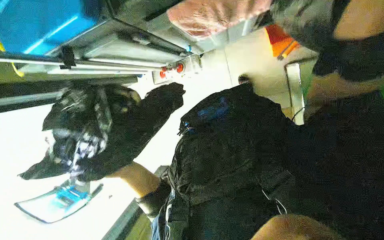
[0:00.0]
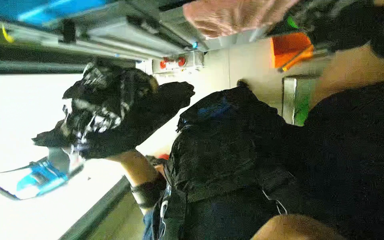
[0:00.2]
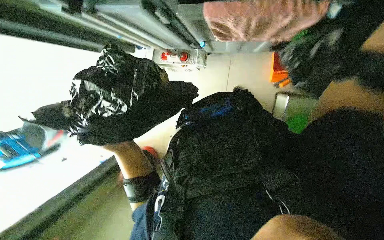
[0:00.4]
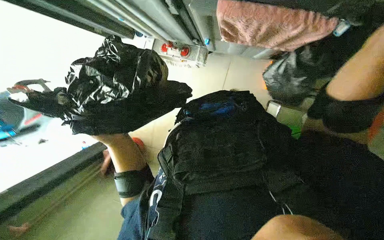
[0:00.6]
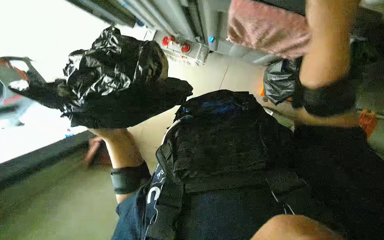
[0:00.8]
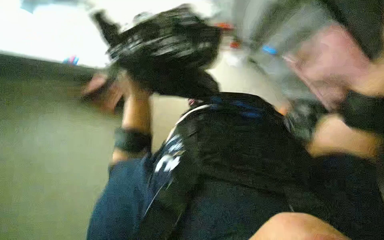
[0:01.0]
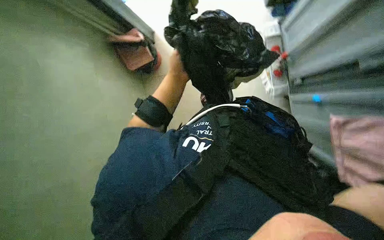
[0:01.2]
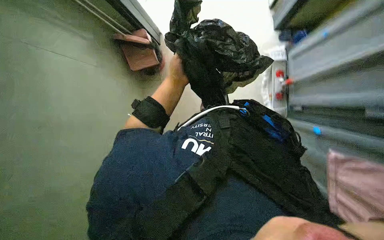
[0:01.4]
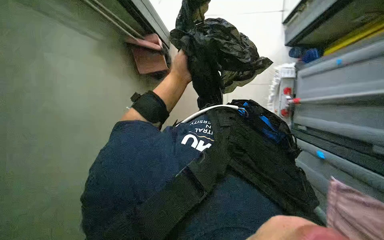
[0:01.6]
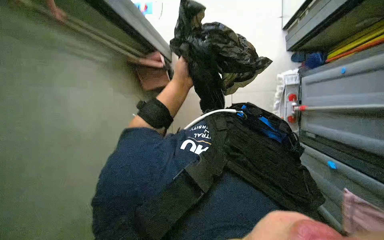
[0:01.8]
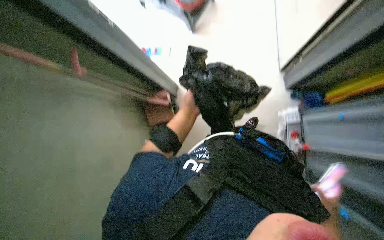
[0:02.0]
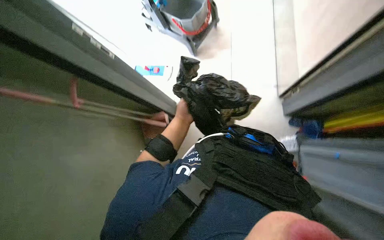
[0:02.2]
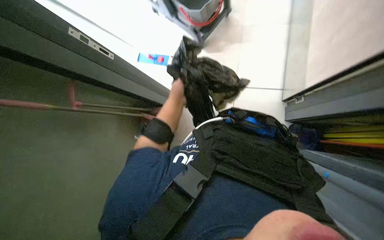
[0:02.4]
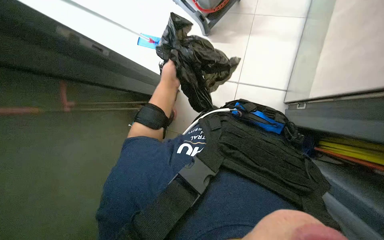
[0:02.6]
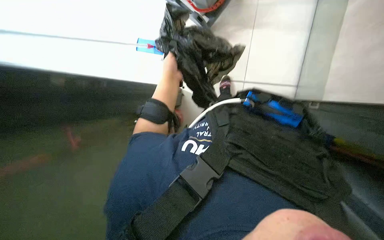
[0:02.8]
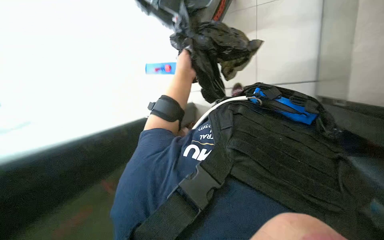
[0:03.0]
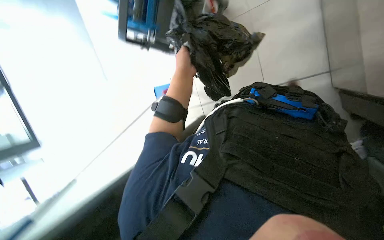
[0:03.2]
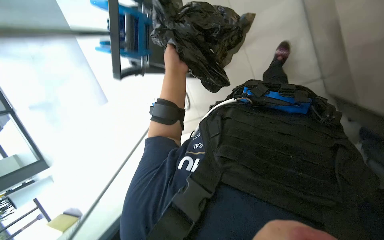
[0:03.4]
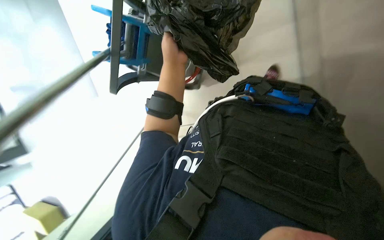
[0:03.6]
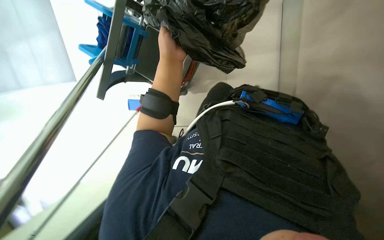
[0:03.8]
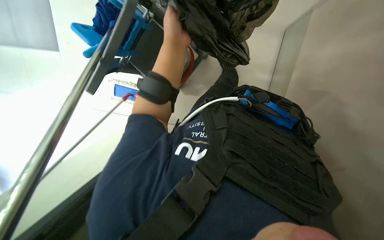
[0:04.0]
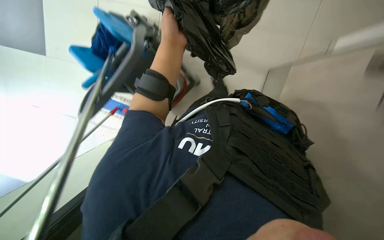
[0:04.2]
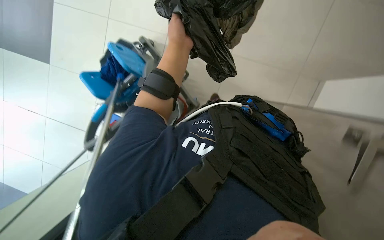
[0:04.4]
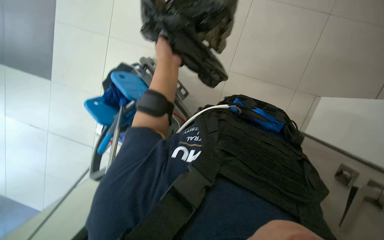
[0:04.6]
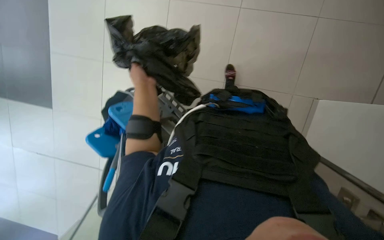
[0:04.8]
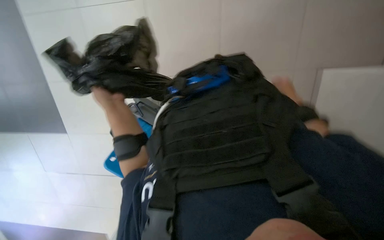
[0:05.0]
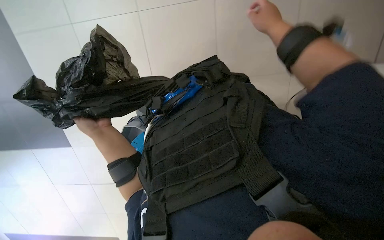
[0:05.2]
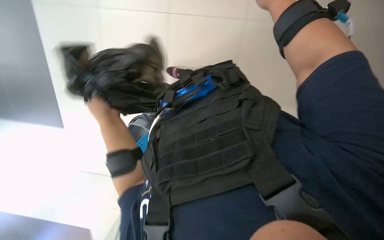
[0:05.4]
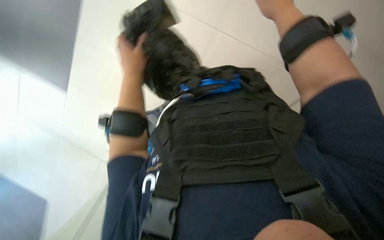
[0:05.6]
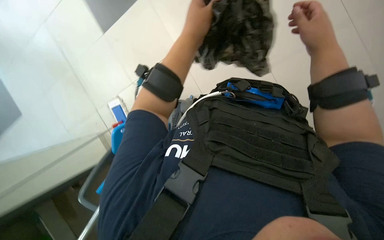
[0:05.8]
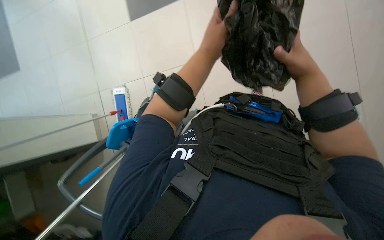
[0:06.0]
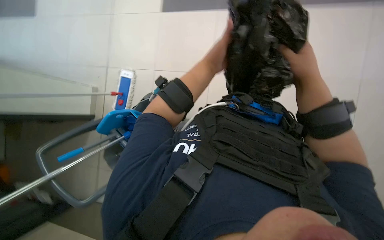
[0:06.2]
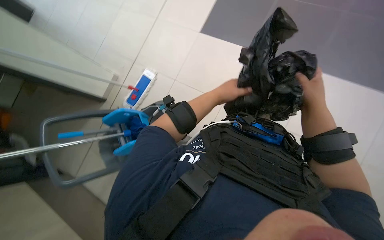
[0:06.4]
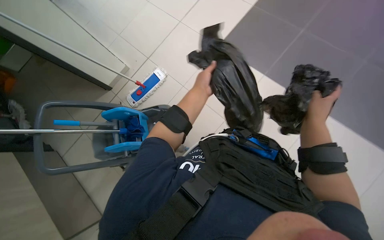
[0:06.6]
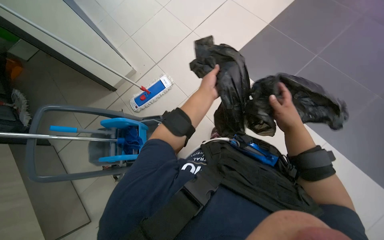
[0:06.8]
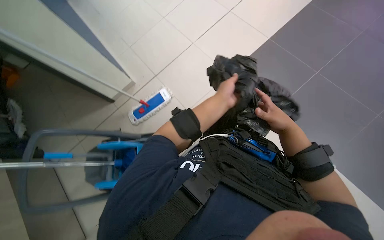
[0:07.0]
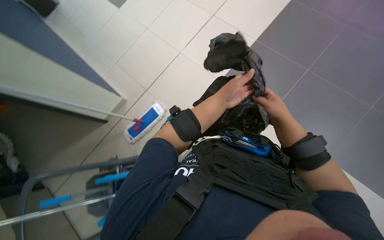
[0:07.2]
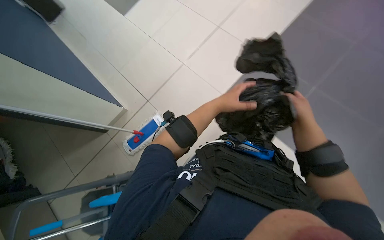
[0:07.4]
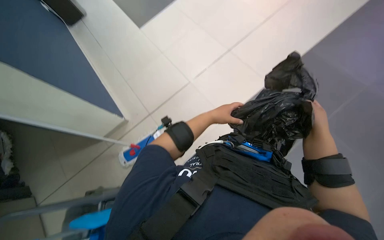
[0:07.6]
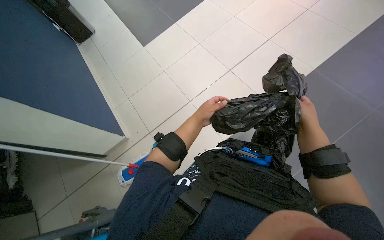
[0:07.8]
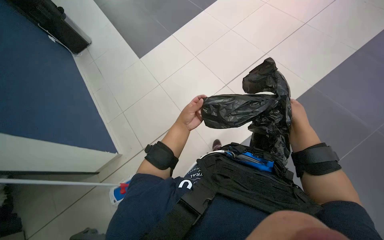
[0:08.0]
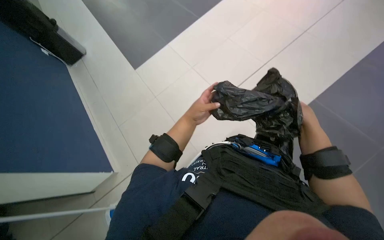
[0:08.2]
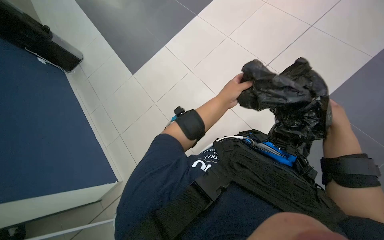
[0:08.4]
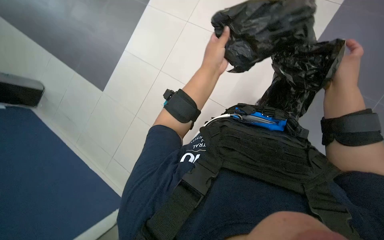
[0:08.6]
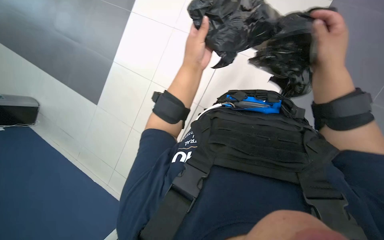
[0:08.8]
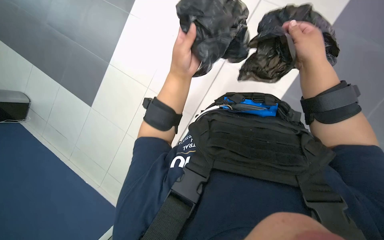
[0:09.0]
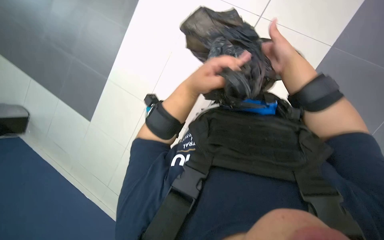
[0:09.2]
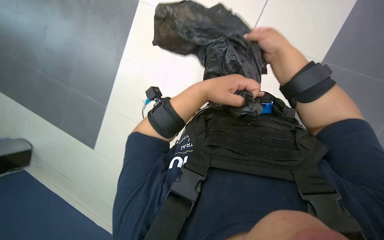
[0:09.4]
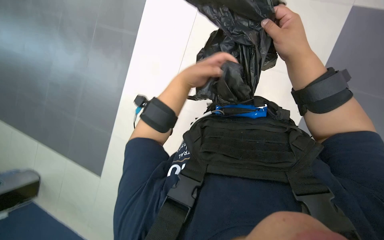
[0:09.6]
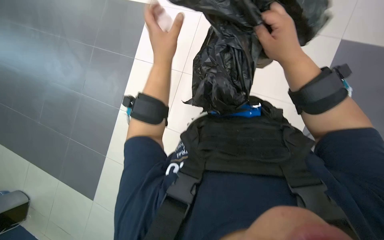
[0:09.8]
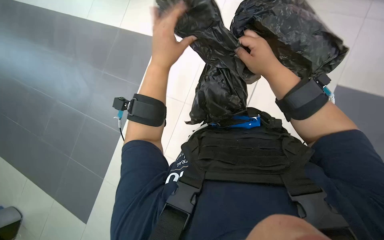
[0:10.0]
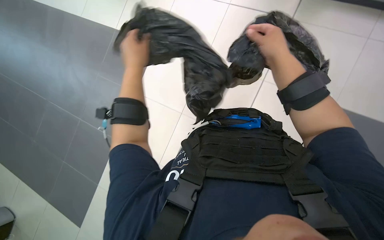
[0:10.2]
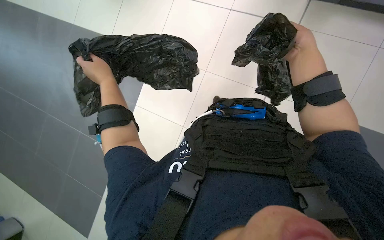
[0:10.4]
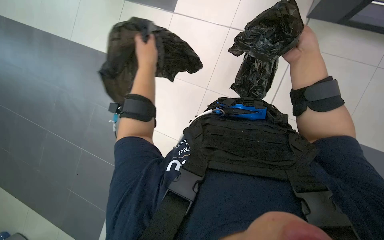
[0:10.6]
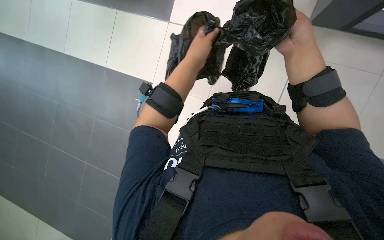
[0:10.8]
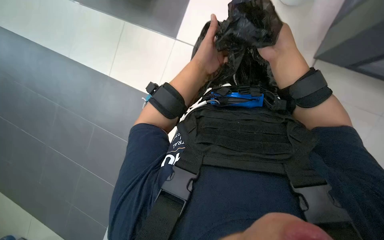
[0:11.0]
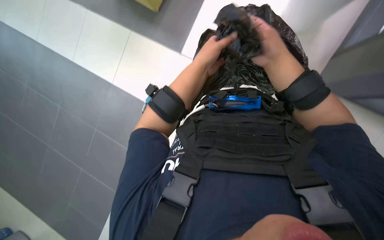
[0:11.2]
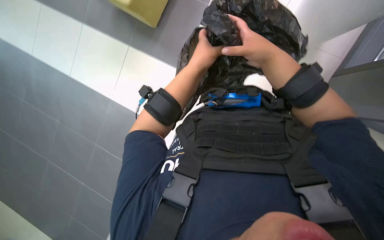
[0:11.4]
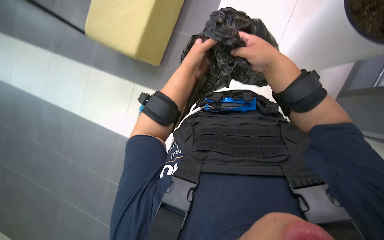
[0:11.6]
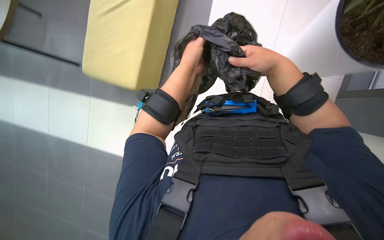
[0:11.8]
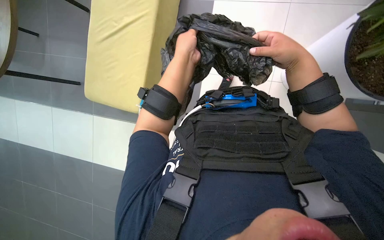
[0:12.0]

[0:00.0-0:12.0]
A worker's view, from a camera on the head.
Job: managing trash.
The whole recording: Replacing and filling trash bags. The worker replaces trash bags in bins and fills them with items.
0:00.0 to 0:01.6: The scene turns approximately 60 degrees clockwise in the picture.
0:01.6 to 0:03.0: The view tilts some 25 degrees upward.
0:04.4 to 0:06.0: The camera pitches upward, by roughly 15 degrees.
0:06.0 to 0:07.6: The view tips upward by roughly 25 degrees. The left hand moves nearer and farther over approximately 15 cm, changing direction 2 times.
0:07.6 to 0:09.0: The right hand travels to the left by approximately 10 cm; the left hand goes some 10 cm up the picture.
0:09.0 to 0:10.4: The left hand heads to the left, covering roughly 25 cm.
0:10.4 to 0:12.0: The left hand goes about 30 cm to the right.

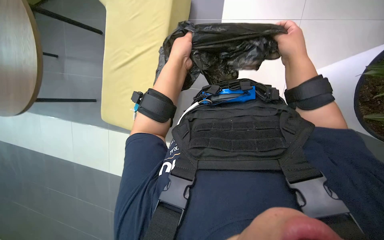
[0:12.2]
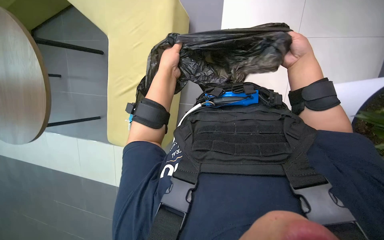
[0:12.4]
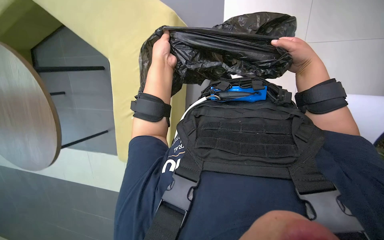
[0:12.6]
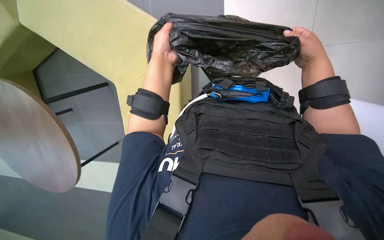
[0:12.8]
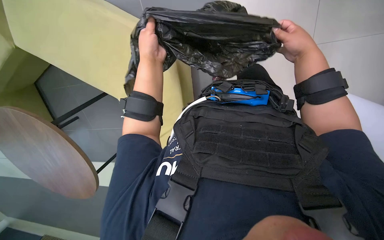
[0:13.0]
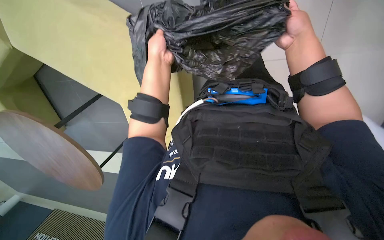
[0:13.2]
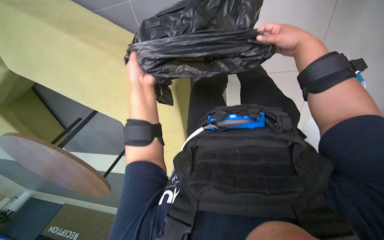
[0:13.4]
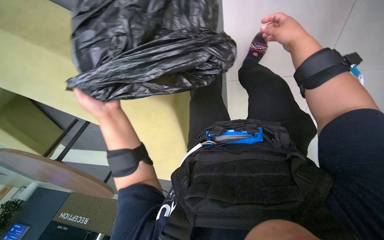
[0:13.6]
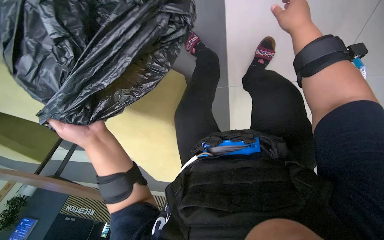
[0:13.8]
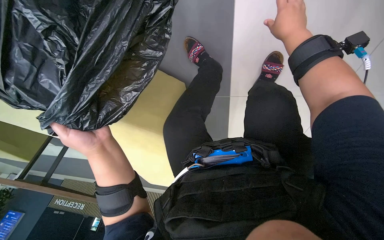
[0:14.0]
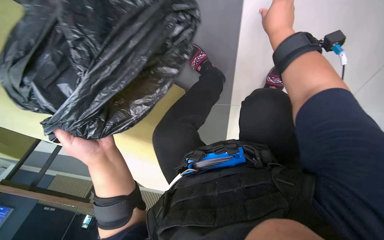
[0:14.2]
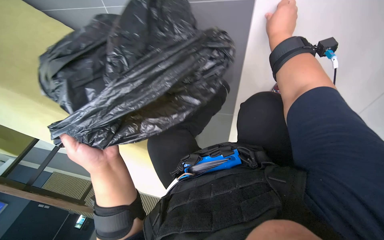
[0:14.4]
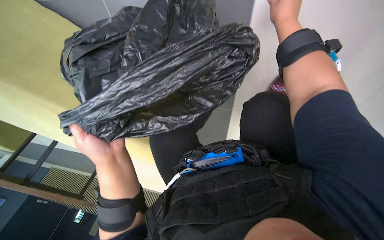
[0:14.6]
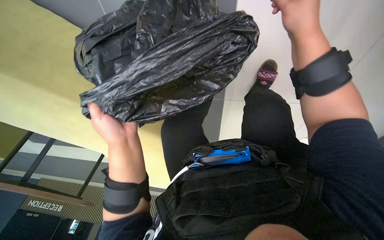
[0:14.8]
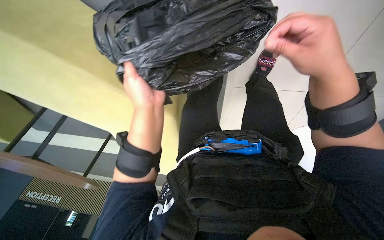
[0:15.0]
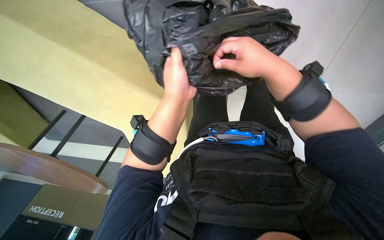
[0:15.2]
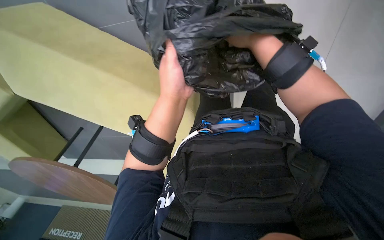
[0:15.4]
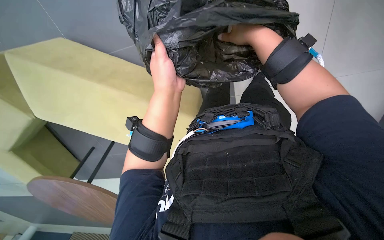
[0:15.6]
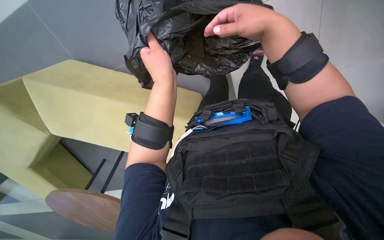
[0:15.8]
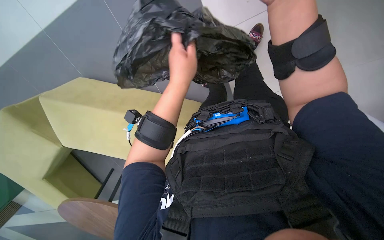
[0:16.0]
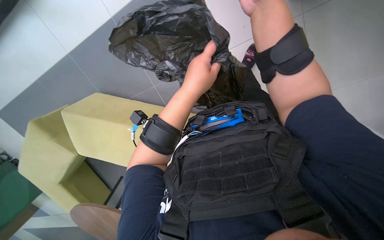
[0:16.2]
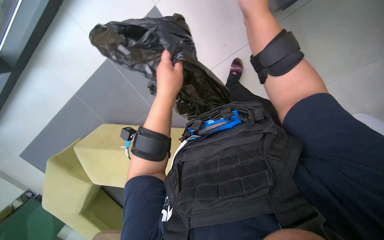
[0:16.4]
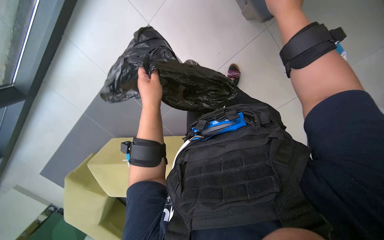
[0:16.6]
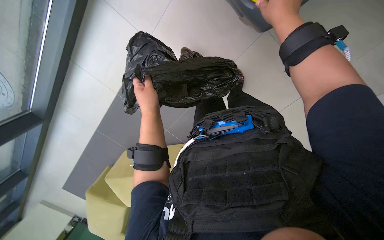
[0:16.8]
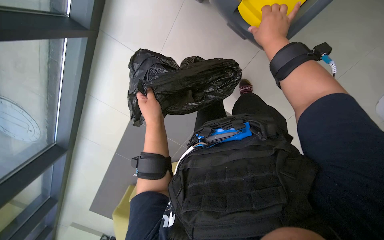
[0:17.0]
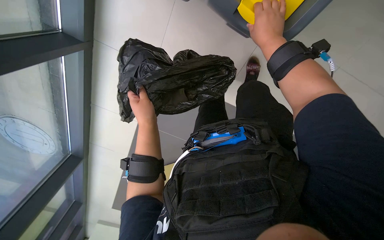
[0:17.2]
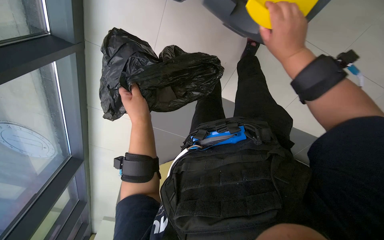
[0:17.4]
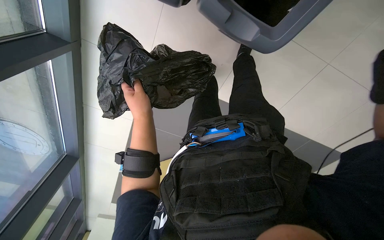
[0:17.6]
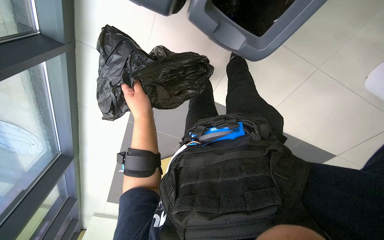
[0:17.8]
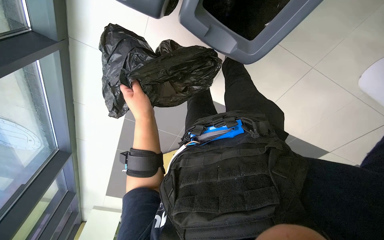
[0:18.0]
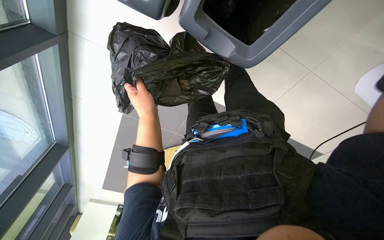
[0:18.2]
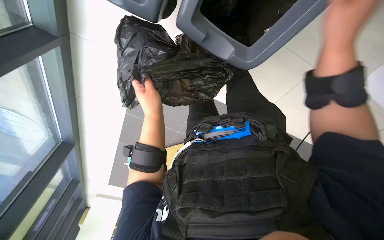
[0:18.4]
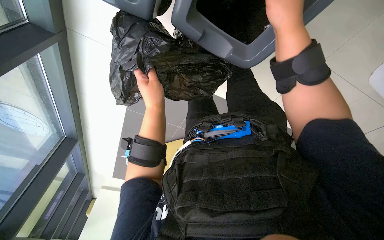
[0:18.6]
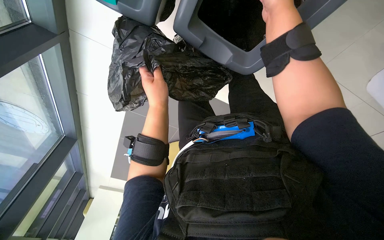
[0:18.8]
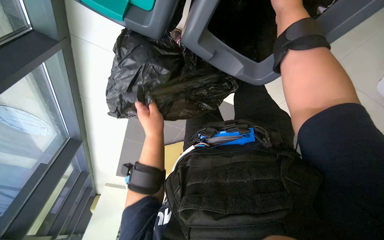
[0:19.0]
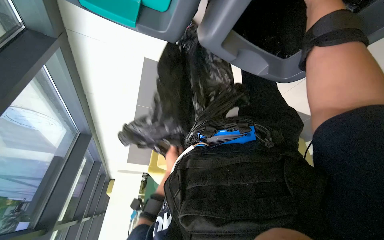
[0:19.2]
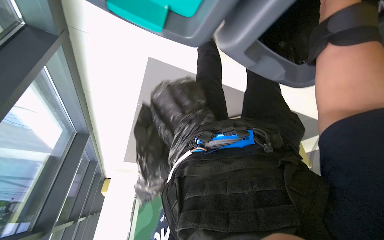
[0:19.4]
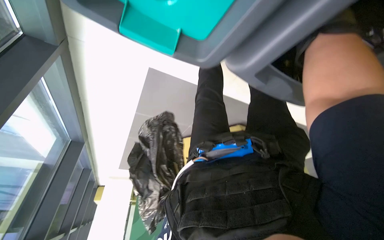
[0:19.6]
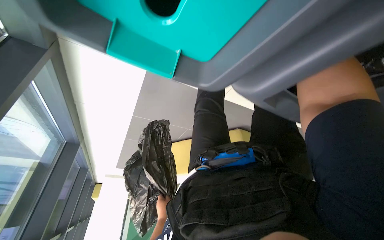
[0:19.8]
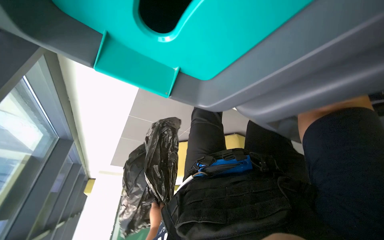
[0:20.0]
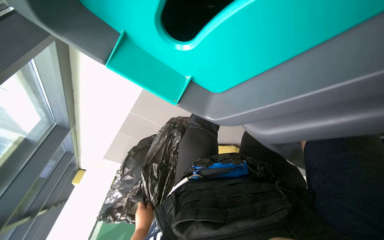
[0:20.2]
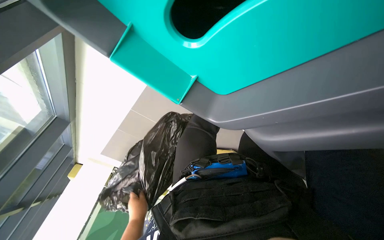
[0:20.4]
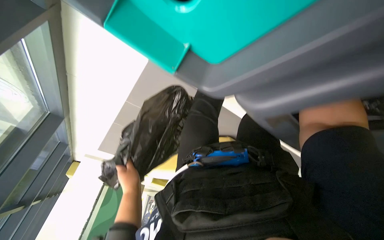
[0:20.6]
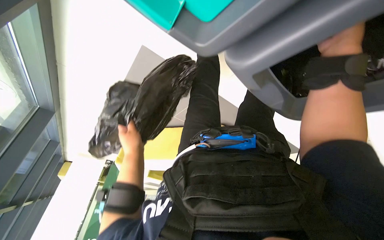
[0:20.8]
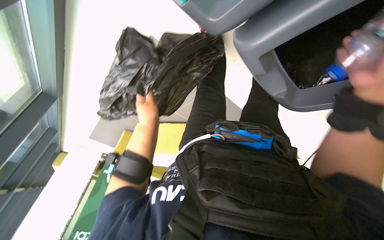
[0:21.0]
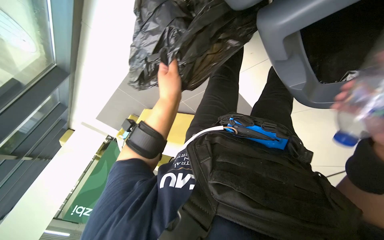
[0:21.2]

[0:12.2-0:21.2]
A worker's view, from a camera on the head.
Job: managing trash.
The whole recording: Replacing and filling trash bags. The worker replaces trash bags in bins and fills them with items.
0:12.2 to 0:13.8: The wearer looks some 15 degrees further downward. The left hand moves down the picture and to the left, approximately 25 cm.
0:13.8 to 0:15.2: The view tilts approximately 15 degrees upward. The right hand travels to the left and down the picture by about 25 cm.
0:15.2 to 0:16.6: The right hand heads up the picture, covering roughly 10 cm.
0:16.6 to 0:18.2: The left hand moves farther from the camera, approximately 10 cm.
